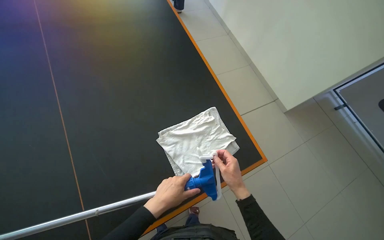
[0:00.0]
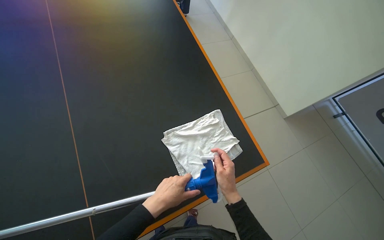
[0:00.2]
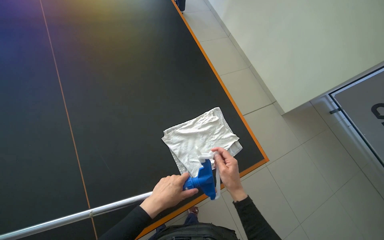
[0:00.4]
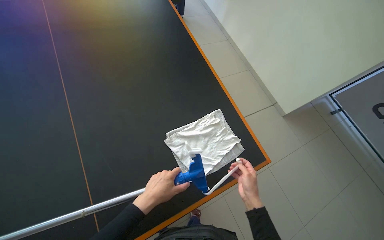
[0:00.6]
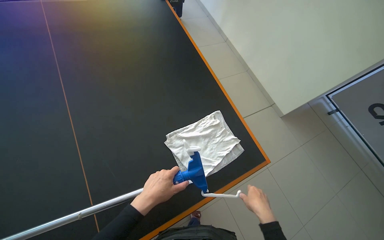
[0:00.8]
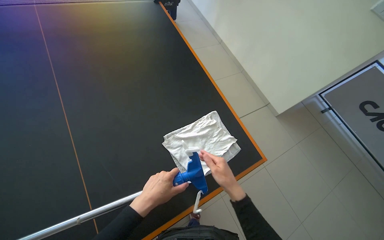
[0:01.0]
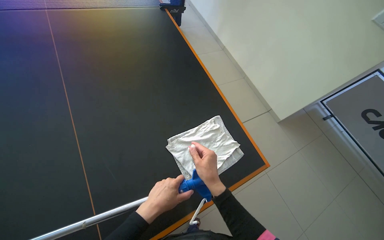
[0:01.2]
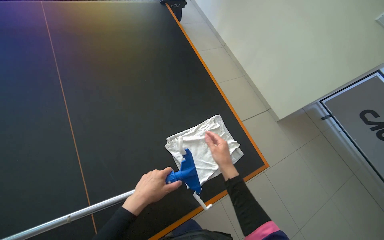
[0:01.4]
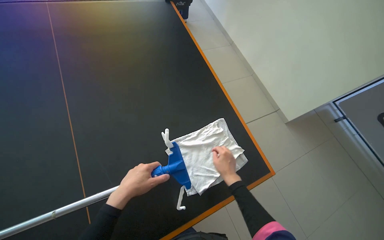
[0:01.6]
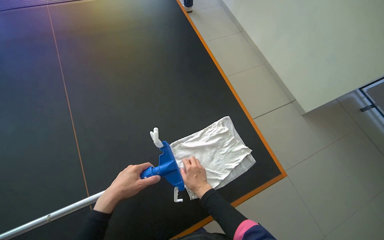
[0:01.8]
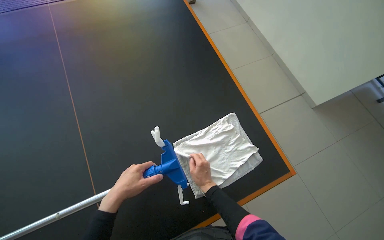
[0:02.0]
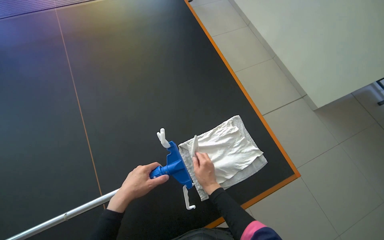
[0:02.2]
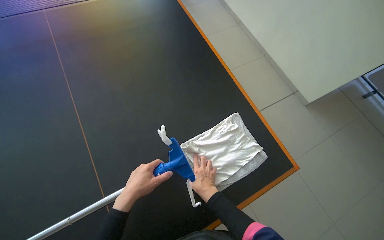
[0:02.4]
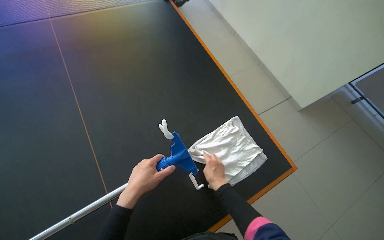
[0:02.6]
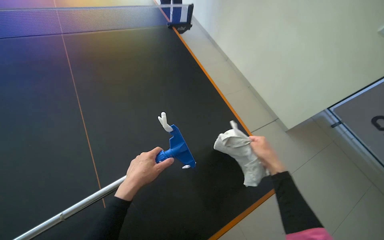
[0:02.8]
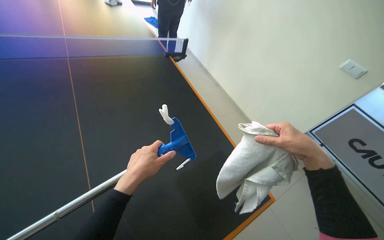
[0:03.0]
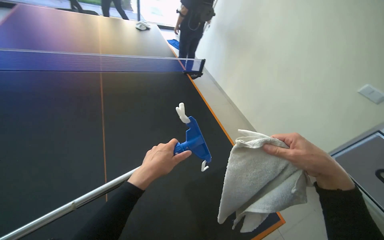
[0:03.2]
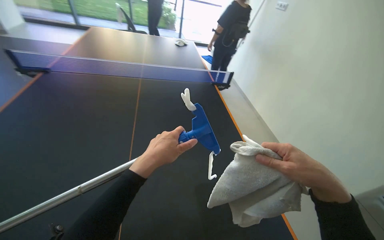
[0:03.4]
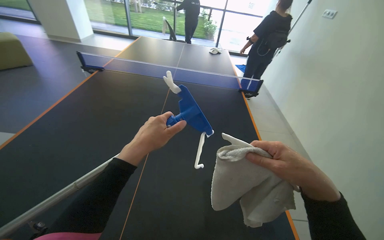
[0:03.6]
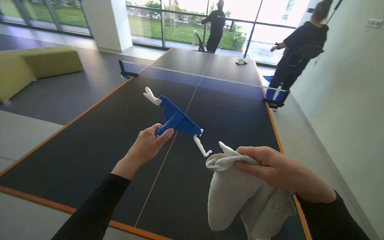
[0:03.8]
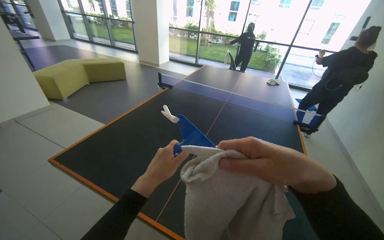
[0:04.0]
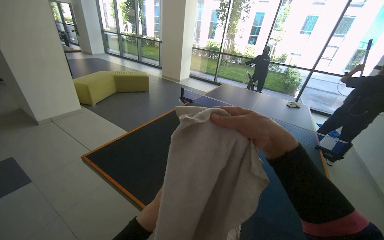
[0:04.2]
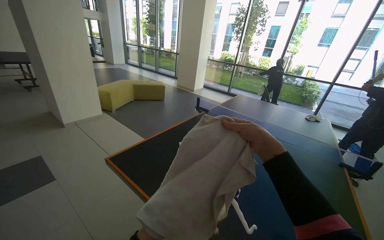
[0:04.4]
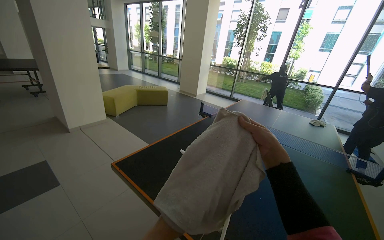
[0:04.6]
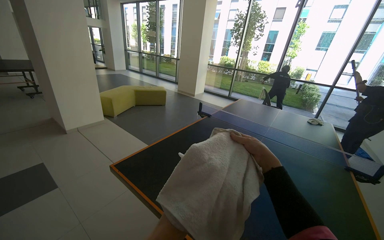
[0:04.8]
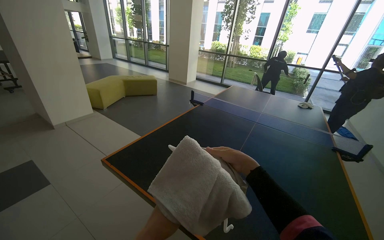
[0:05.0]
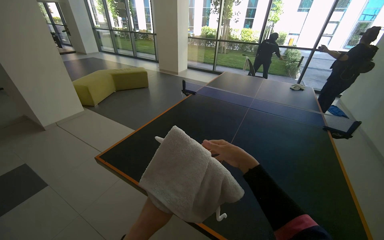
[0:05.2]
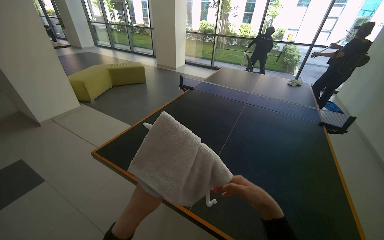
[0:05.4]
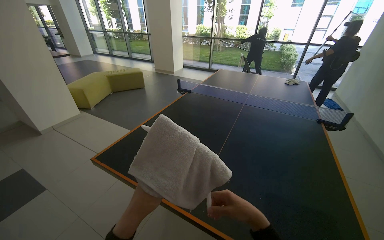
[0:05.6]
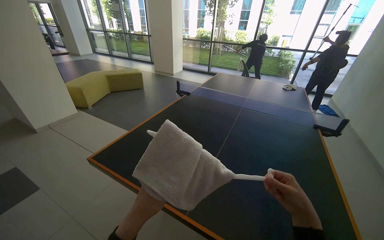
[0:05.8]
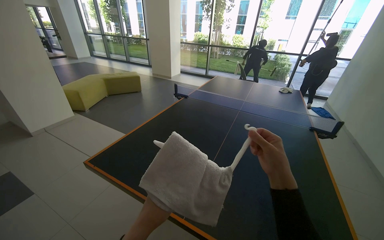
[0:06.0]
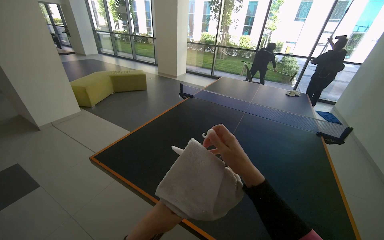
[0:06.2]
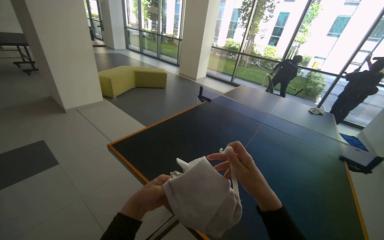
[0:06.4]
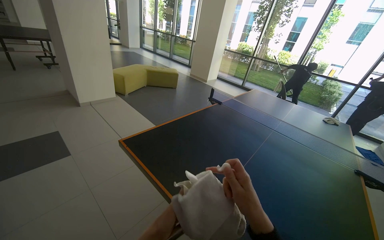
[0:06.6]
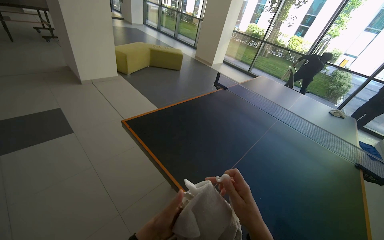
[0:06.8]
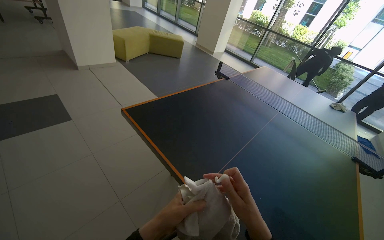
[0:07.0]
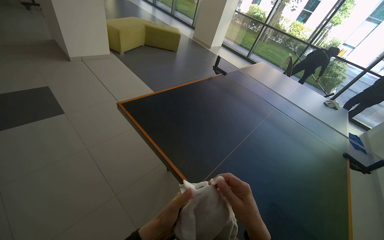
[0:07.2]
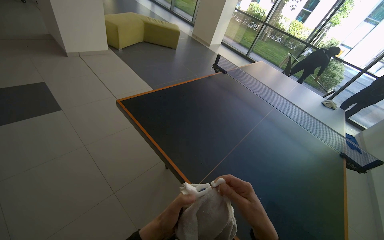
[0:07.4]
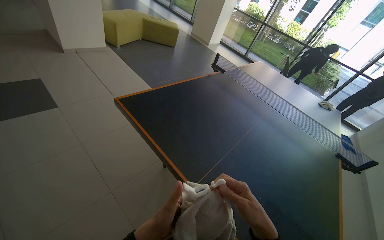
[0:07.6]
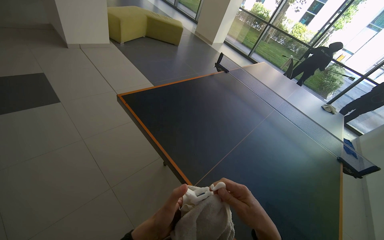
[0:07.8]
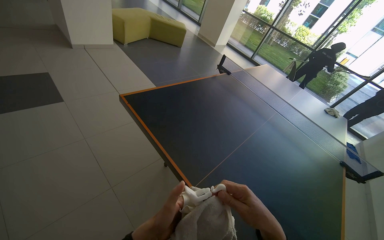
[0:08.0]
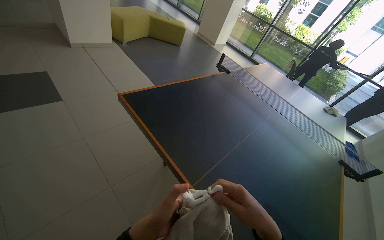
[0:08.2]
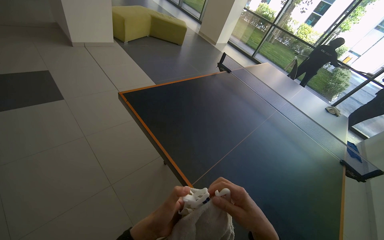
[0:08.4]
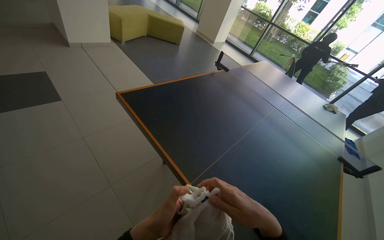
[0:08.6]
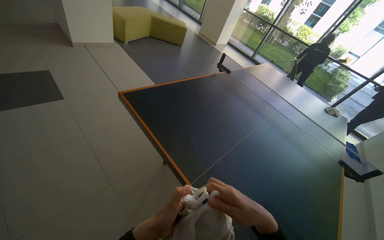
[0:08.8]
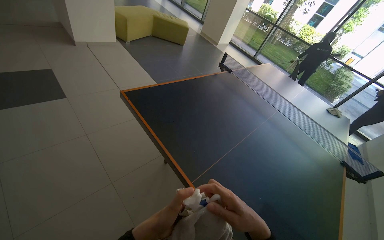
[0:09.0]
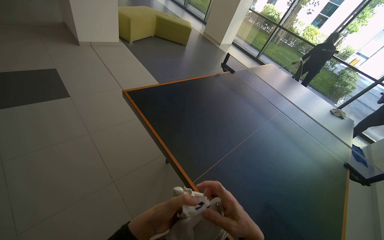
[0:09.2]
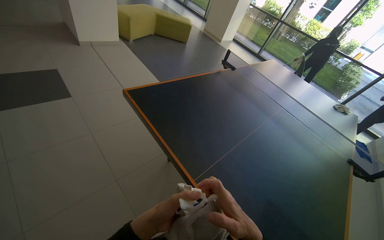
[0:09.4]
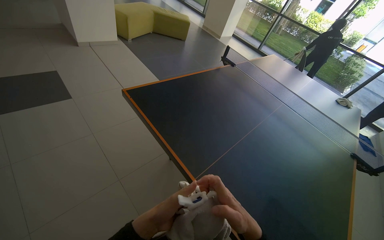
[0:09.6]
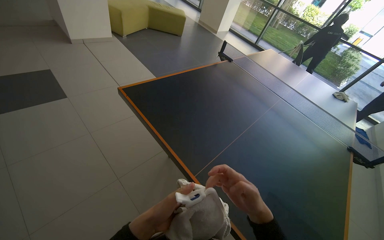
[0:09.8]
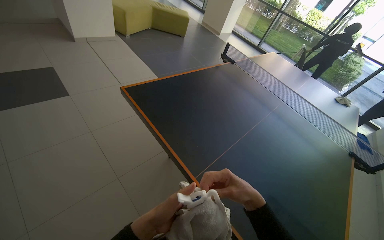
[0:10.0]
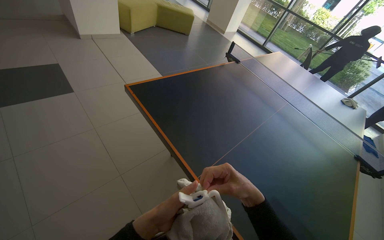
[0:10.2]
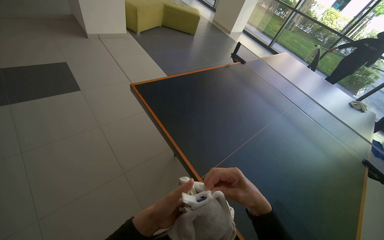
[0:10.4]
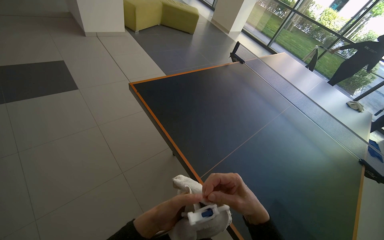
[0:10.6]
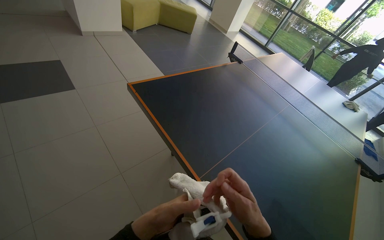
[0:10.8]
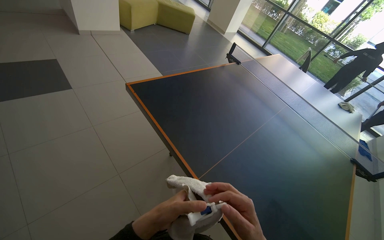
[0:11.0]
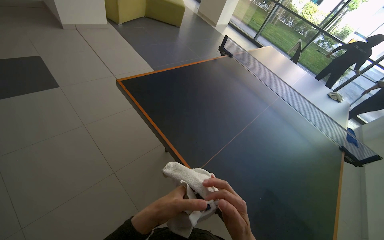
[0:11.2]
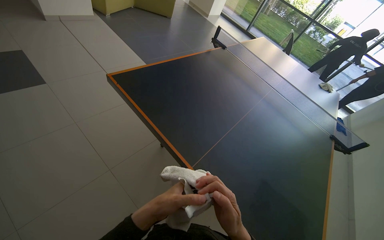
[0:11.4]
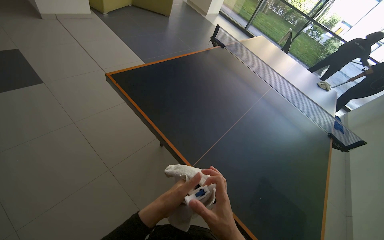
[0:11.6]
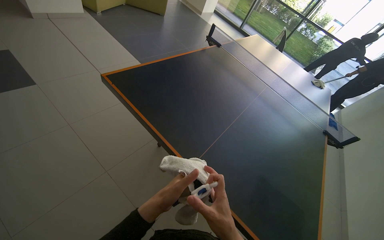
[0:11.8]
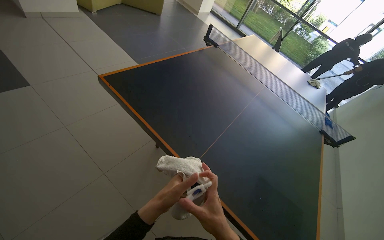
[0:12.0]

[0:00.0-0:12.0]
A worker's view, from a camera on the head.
Job: preparing cleaning supplies.
The whole recording: Preparing and organizing cleaning tools. The worker attaches a cloth to the mop and organizes cleaning tools on the cart.
0:00.0 to 0:01.6: The right hand travels farther from the camera by approximately 10 cm, and moves approximately 10 cm to the left and comes back, while the left hand is displaced to the left by approximately 15 cm.
0:01.6 to 0:03.0: The view tips upward by some 15 degrees. The right hand heads nearer to the camera and up the picture, covering approximately 25 cm.
0:03.0 to 0:04.4: The camera is carried roughly 50 cm. The wearer's head swings approximately 65 degrees to the left. The view tips upward by approximately 35 degrees.
0:04.4 to 0:06.0: The right hand moves about 30 cm down the picture and comes back.
0:06.0 to 0:07.6: The right hand travels down the picture by roughly 10 cm. Meanwhile the left hand moves nearer to the camera, about 10 cm.
0:07.6 to 0:10.4: The hands work in one place, with small movements.

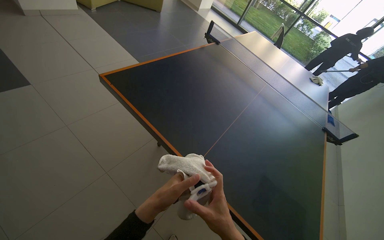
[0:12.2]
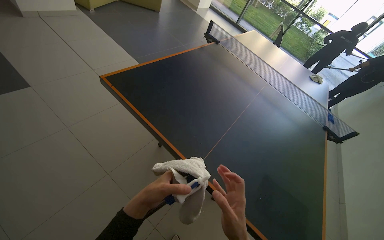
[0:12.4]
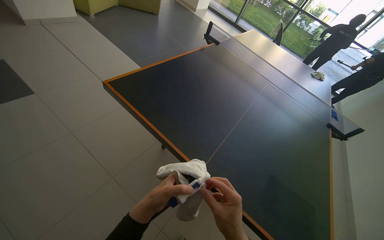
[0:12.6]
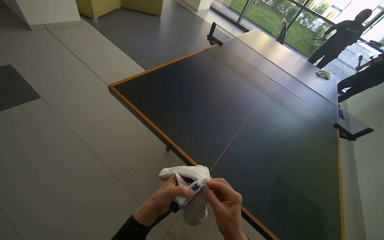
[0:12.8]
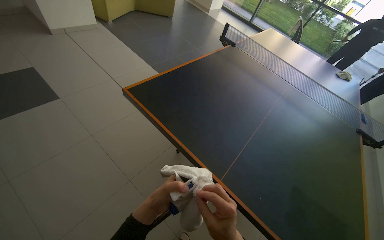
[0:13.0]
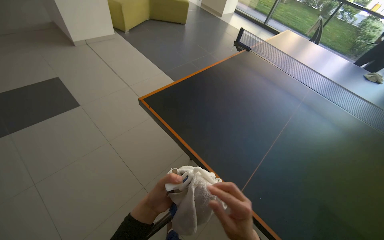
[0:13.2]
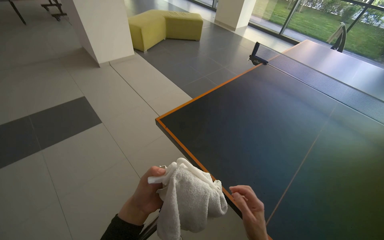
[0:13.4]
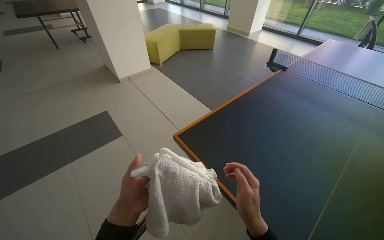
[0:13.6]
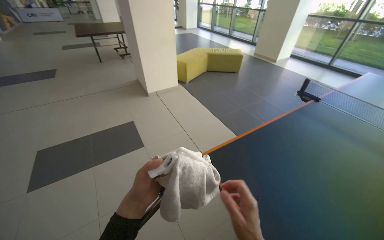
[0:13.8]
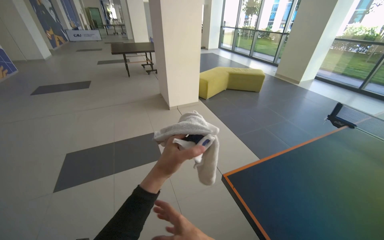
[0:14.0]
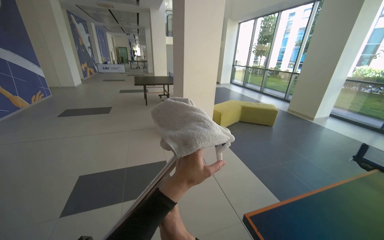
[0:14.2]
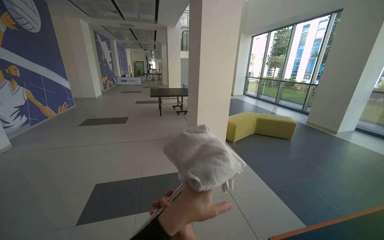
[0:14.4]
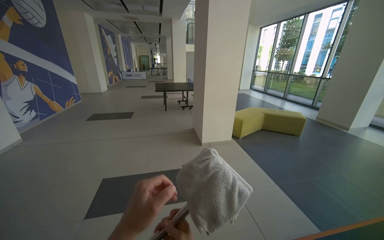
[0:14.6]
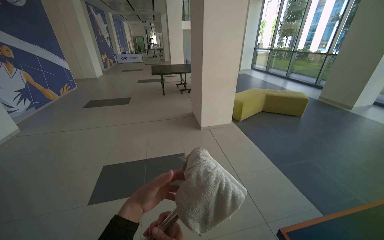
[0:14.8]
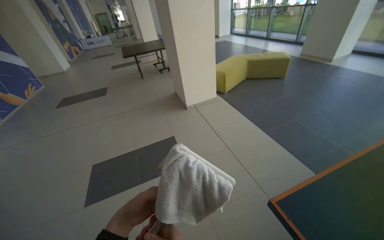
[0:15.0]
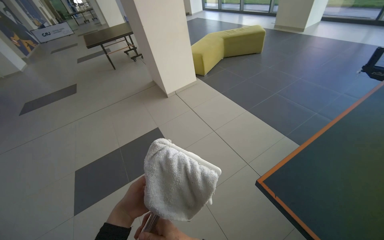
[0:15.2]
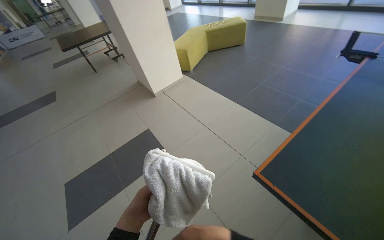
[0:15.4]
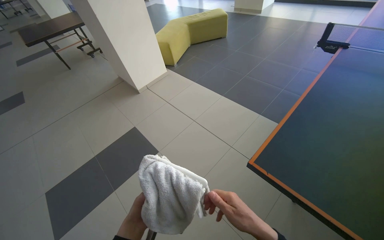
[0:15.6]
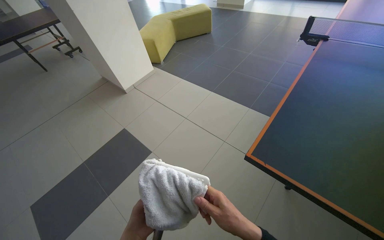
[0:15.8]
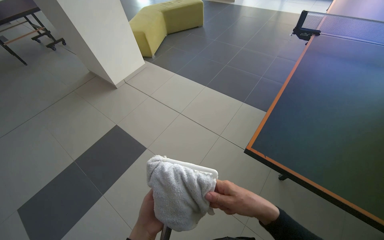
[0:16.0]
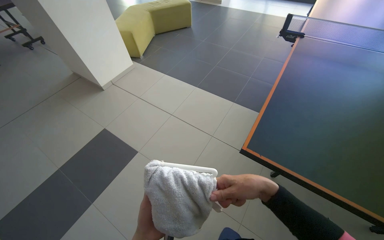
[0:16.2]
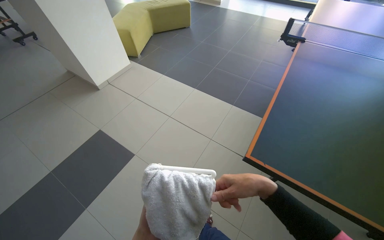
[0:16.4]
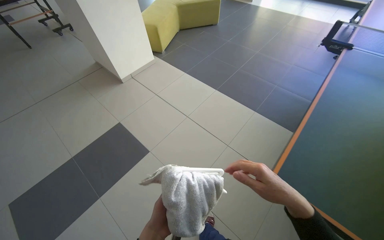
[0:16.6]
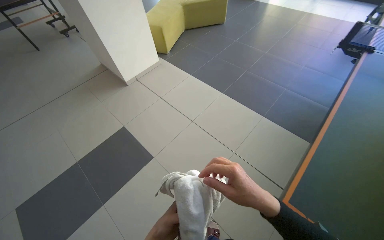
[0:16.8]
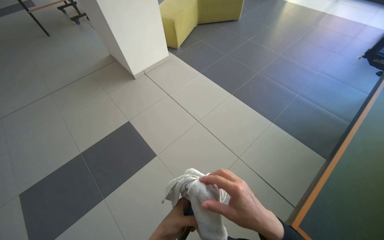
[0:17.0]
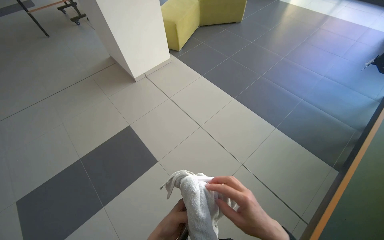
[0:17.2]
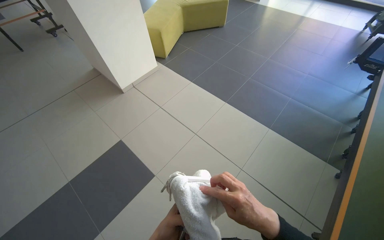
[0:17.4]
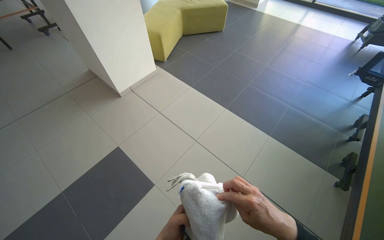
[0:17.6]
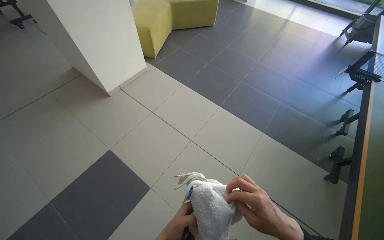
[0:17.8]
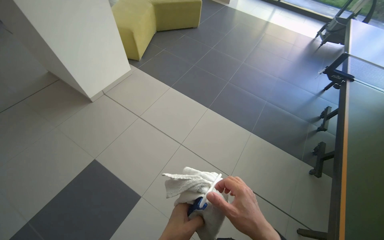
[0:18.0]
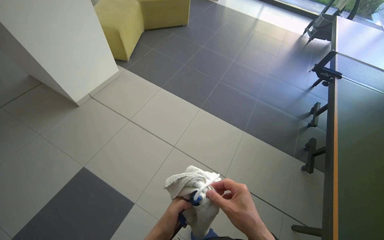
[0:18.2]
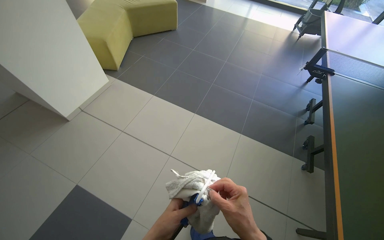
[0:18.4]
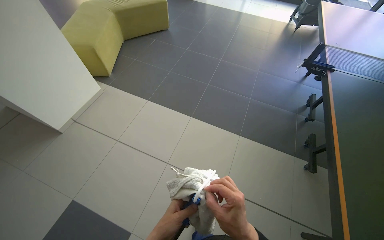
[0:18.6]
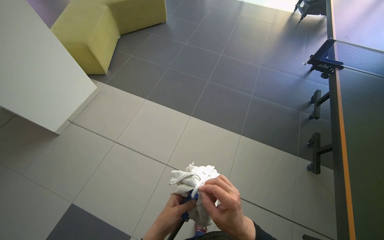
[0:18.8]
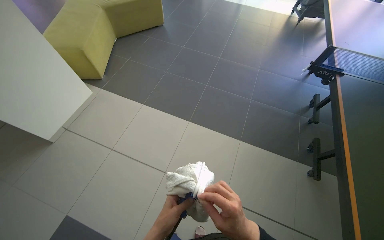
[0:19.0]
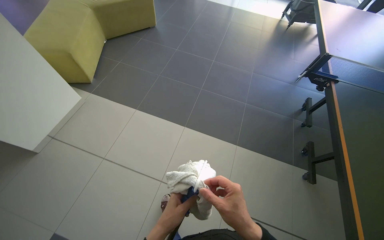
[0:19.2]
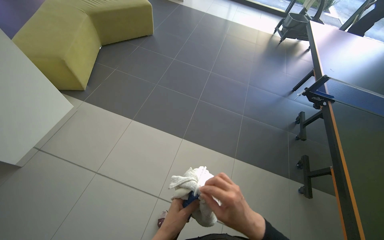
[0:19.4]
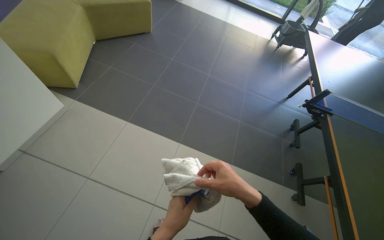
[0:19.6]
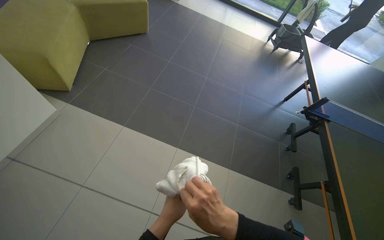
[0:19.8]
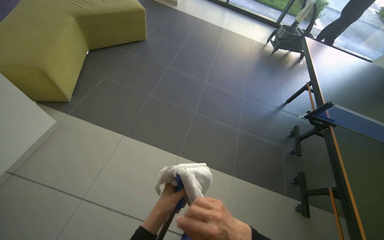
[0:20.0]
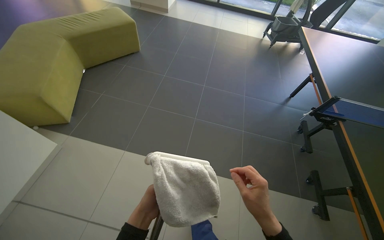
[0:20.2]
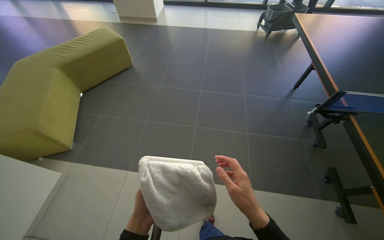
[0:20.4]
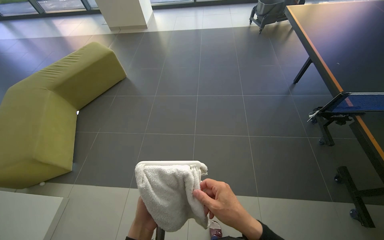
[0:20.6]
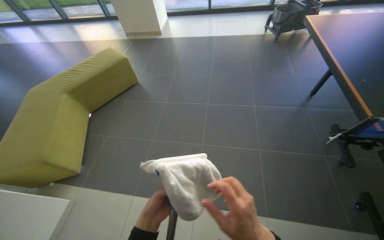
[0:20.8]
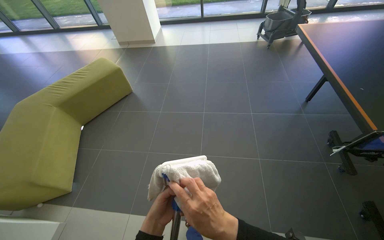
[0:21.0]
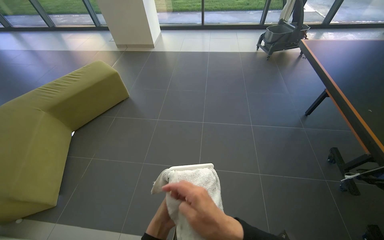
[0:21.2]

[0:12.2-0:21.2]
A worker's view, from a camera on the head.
Job: preparing cleaning supplies.
The whole recording: Preparing and organizing cleaning tools. The worker attaches a cloth to the mop and organizes cleaning tools on the cart.
0:12.2 to 0:13.8: The camera is aimed about 30 degrees further to the left. The view tips upward by about 15 degrees.
0:15.2 to 0:16.6: The camera sweeps to the right, by about 15 degrees.
0:16.6 to 0:18.2: The wearer moves approximately 50 cm.
0:18.2 to 0:19.8: The camera travels roughly 60 cm.
0:19.8 to 0:21.2: The camera is carried approximately 60 cm.
